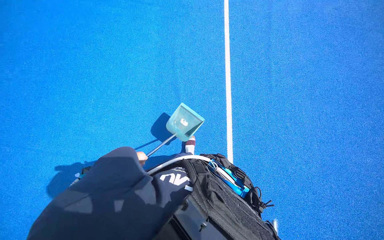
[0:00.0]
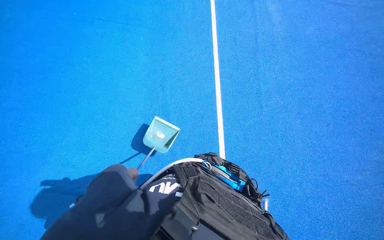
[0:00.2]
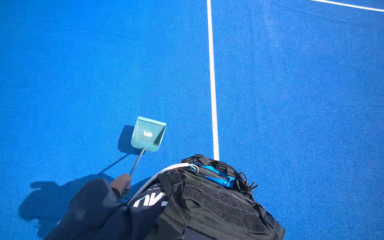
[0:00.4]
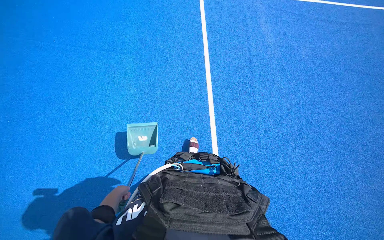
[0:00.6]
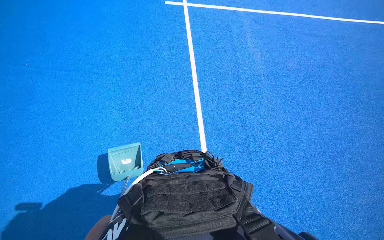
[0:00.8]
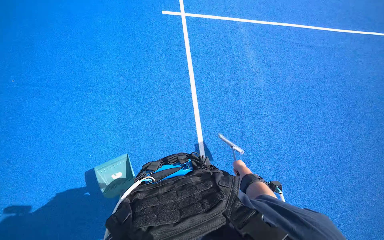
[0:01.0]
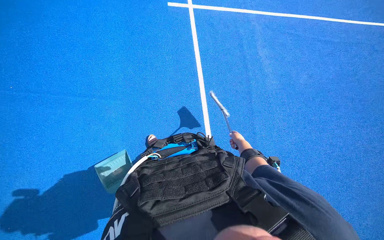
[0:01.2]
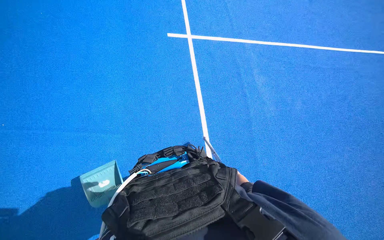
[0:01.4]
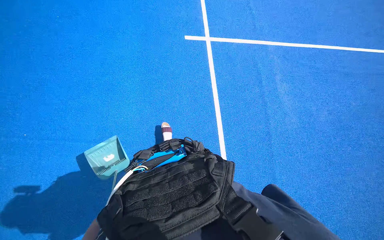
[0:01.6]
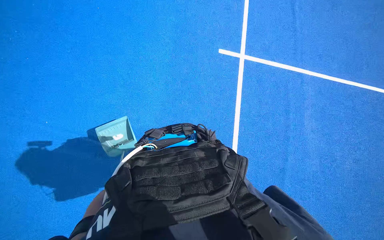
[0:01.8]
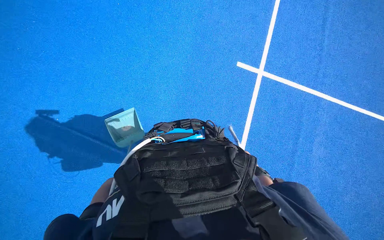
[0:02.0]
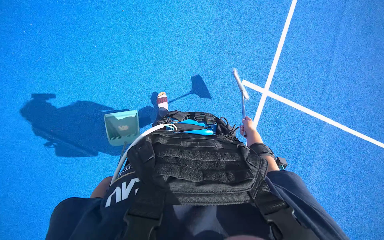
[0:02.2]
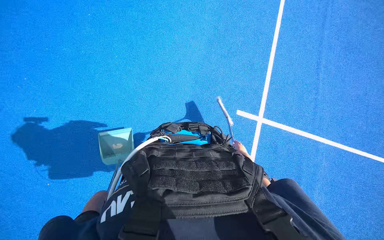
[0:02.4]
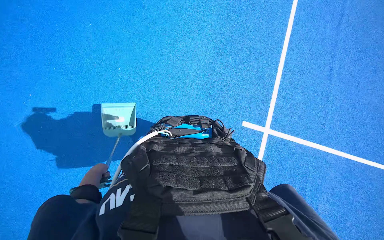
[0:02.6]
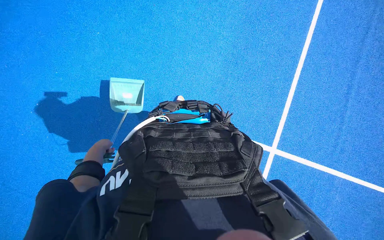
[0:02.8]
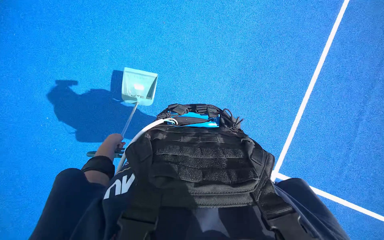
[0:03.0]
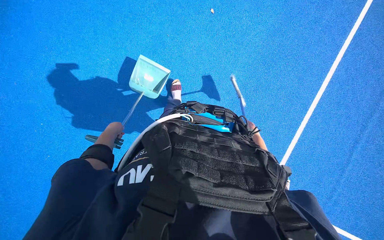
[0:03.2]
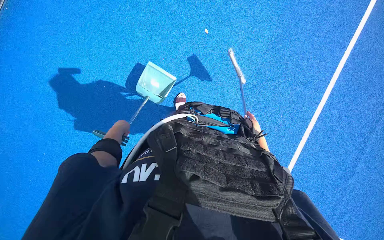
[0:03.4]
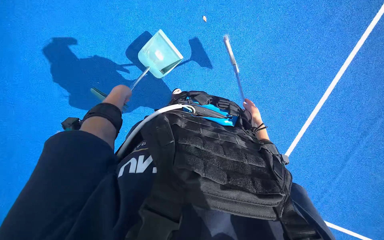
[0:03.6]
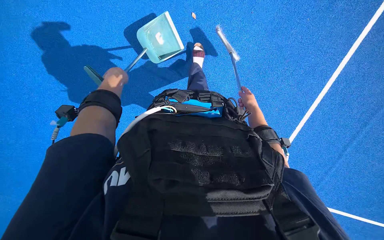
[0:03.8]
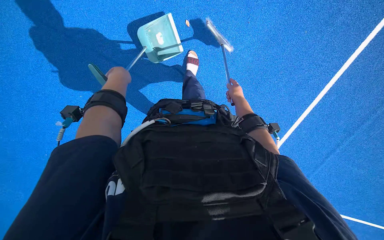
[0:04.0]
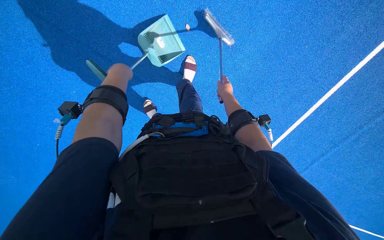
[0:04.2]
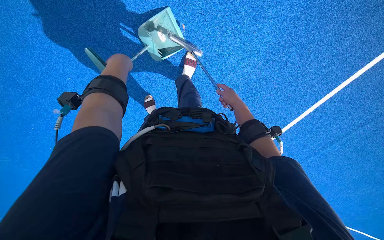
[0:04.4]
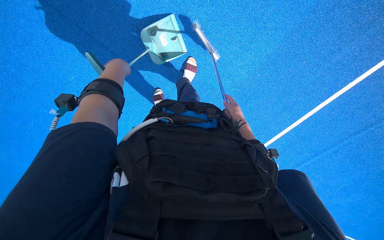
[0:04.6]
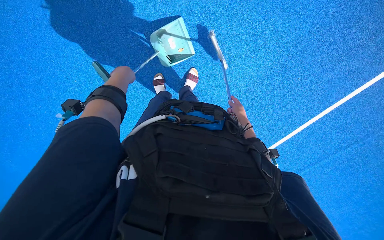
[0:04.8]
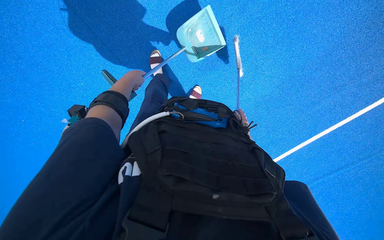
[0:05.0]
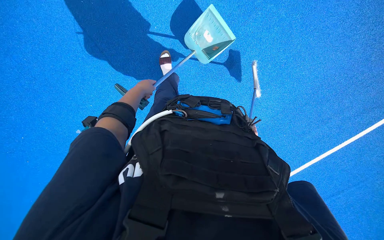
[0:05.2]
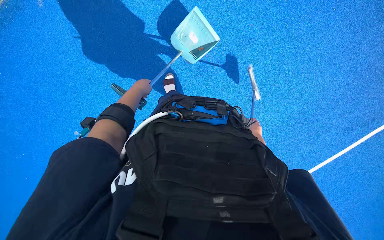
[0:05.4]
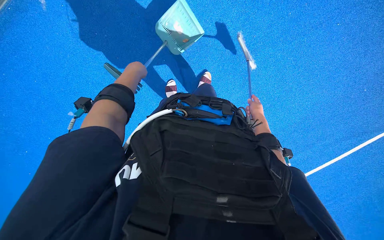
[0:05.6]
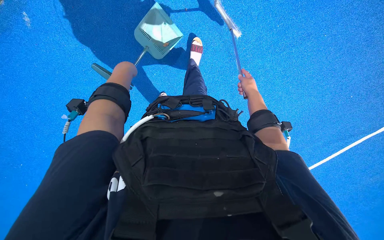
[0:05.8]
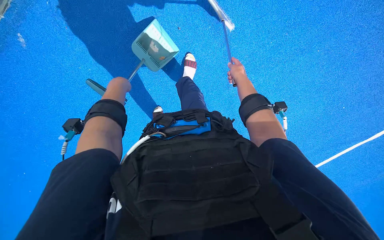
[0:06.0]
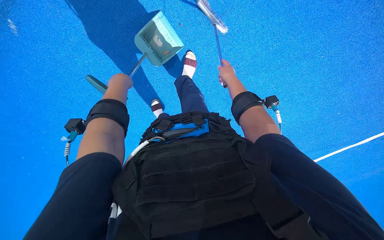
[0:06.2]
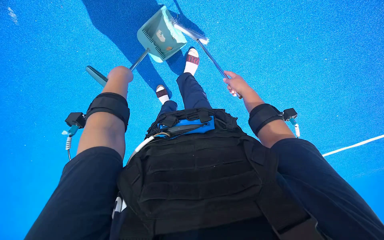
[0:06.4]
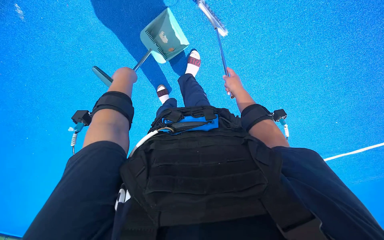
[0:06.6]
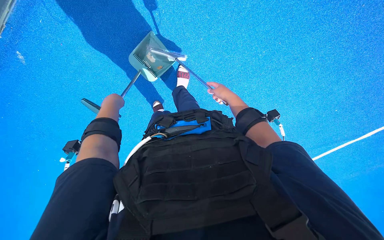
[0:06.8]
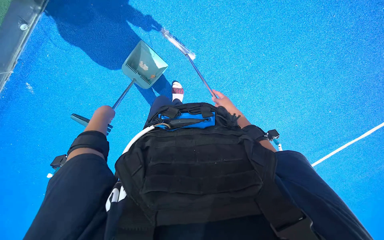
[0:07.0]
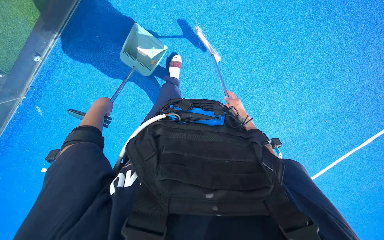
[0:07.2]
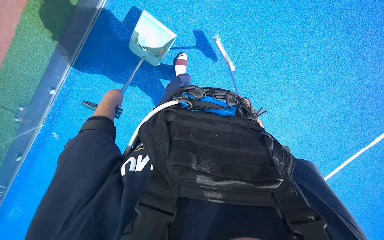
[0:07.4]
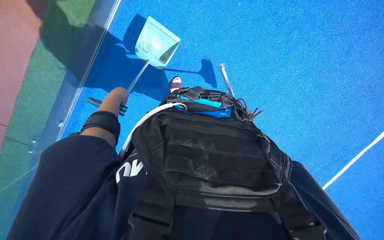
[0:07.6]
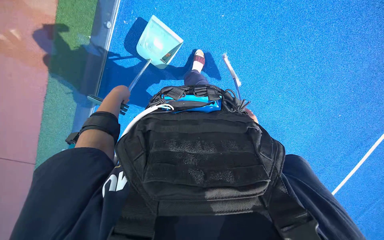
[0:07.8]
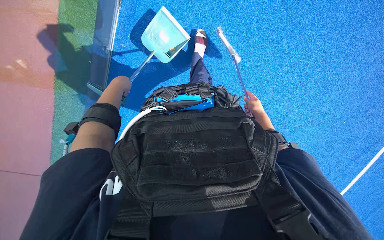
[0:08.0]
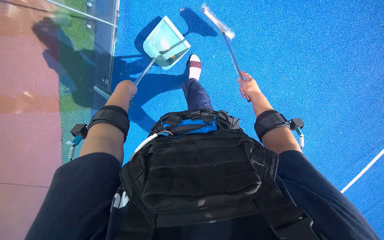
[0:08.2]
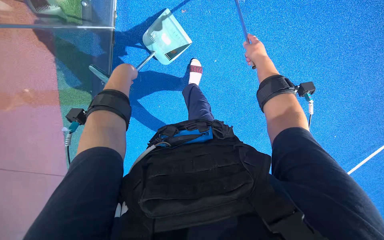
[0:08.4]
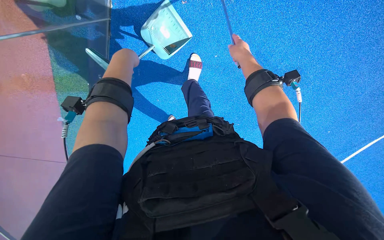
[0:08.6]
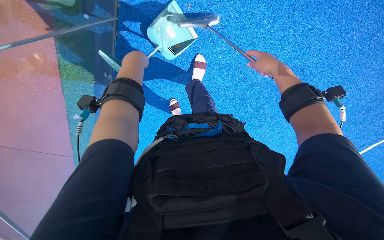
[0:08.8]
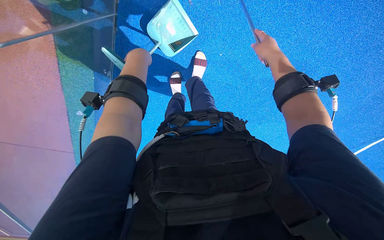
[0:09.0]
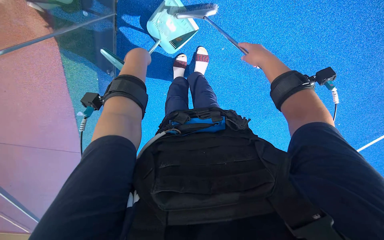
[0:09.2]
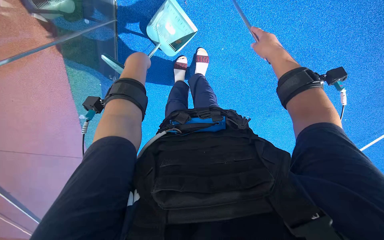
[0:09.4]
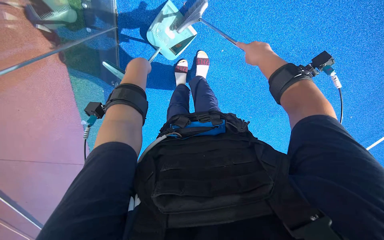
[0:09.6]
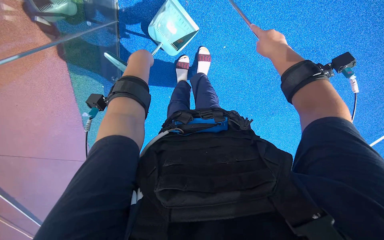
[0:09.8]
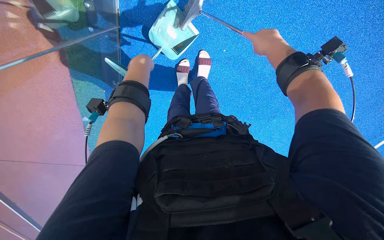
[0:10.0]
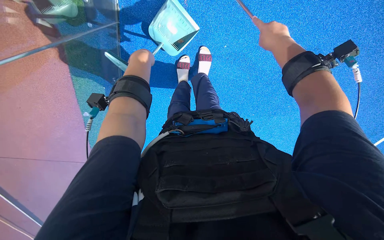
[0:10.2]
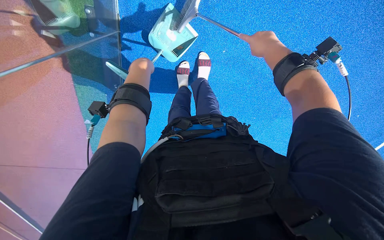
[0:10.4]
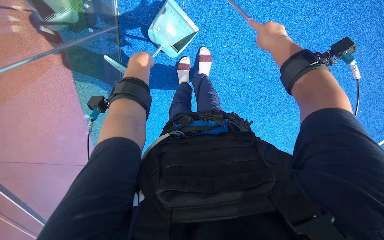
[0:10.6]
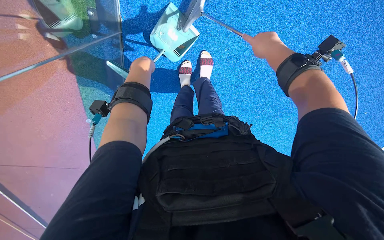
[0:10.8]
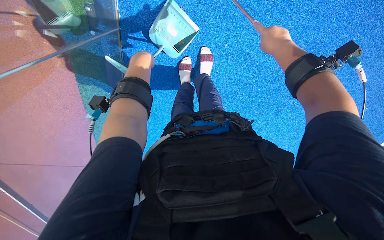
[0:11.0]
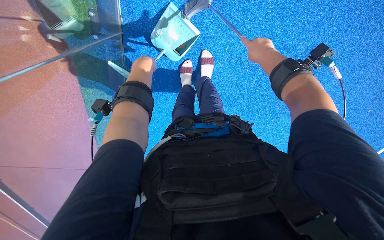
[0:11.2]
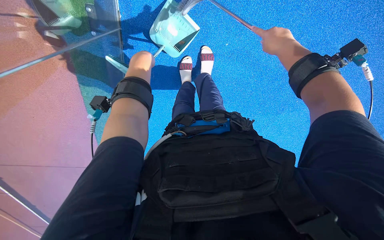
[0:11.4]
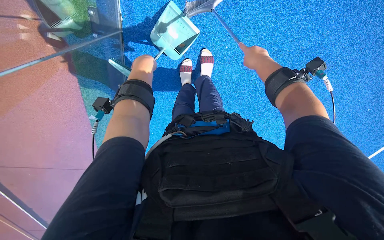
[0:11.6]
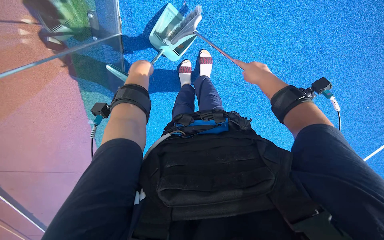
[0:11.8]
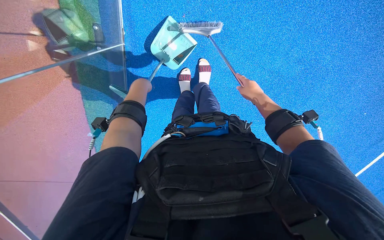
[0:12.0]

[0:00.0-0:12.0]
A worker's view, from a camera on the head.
Job: sweeping floor.
The whole recording: Sweeping and collecting debris from court. The worker sweeps and collects debris from the court using a broom and dustpan.
0:01.6 to 0:03.0: The right hand heads up the picture and farther from the camera, covering about 35 cm.
0:03.0 to 0:04.4: The left hand goes some 25 cm up the picture, while the right hand heads up the picture, nearer to the camera and to the left, covering about 30 cm.
0:04.4 to 0:06.0: The camera is carried about 50 cm. The view tilts approximately 15 degrees upward.
0:06.0 to 0:07.6: The view tilts some 15 degrees upward. The right hand shifts about 25 cm to the right.
0:07.6 to 0:09.0: The left hand heads up the picture and to the right, covering about 20 cm. The right hand goes some 30 cm nearer to the camera and up the picture.
0:10.4 to 0:12.0: The right hand travels down the picture by about 15 cm.

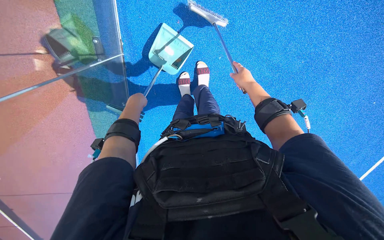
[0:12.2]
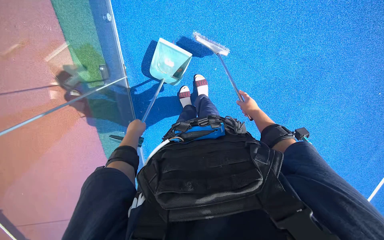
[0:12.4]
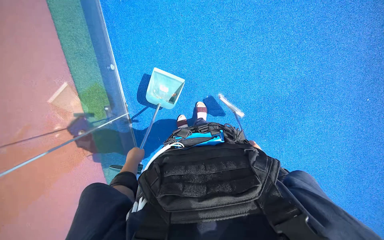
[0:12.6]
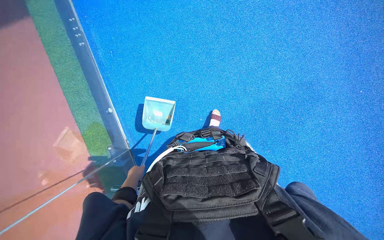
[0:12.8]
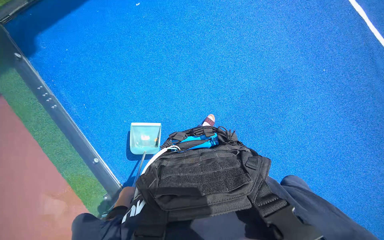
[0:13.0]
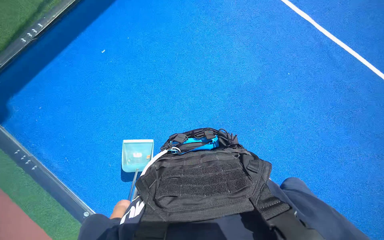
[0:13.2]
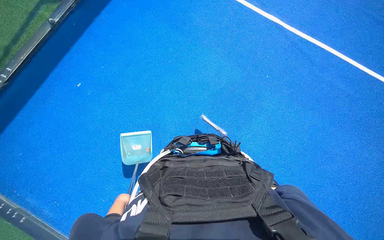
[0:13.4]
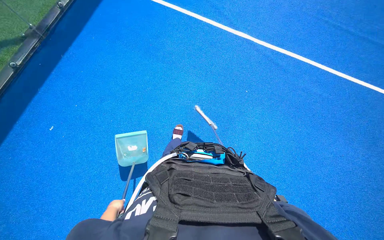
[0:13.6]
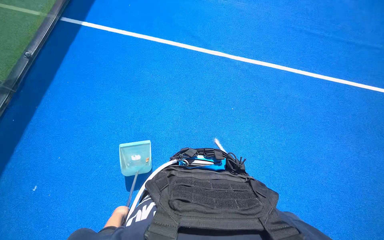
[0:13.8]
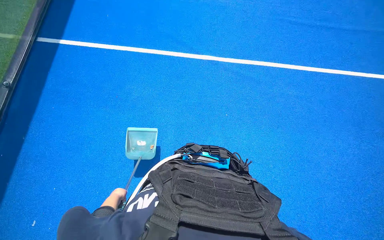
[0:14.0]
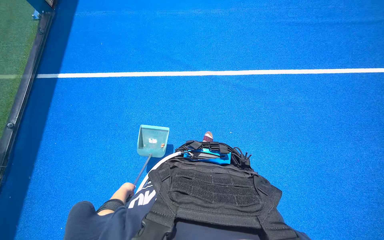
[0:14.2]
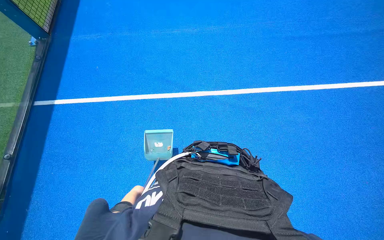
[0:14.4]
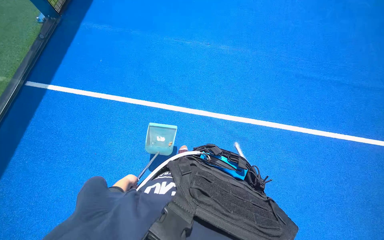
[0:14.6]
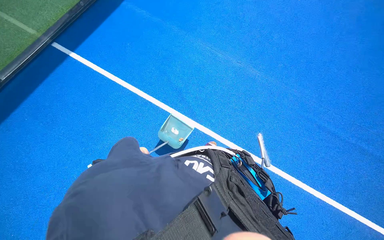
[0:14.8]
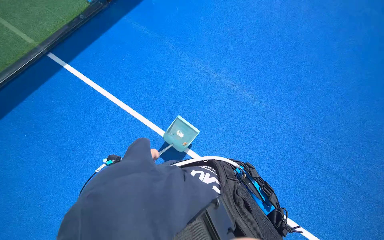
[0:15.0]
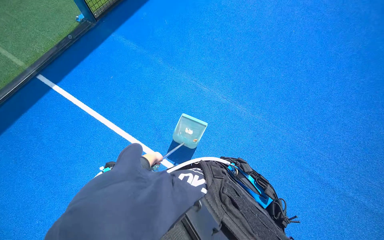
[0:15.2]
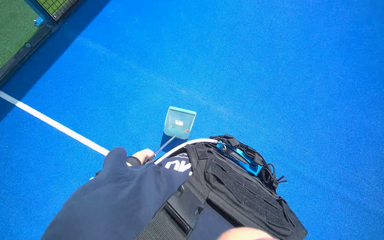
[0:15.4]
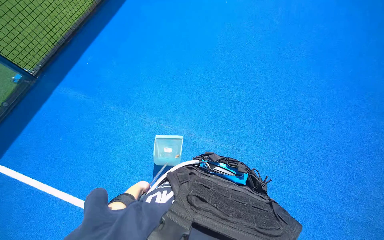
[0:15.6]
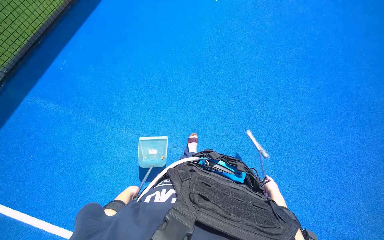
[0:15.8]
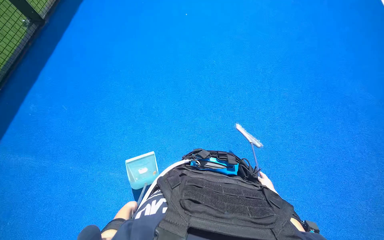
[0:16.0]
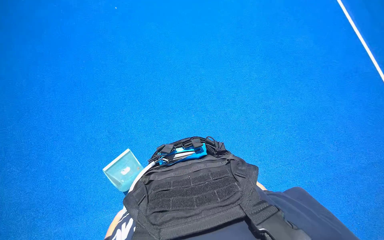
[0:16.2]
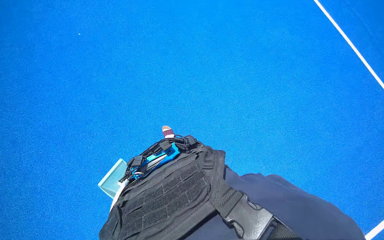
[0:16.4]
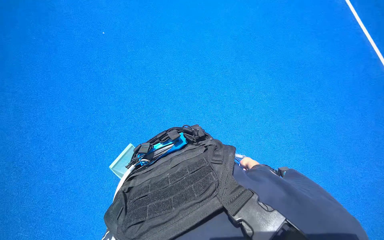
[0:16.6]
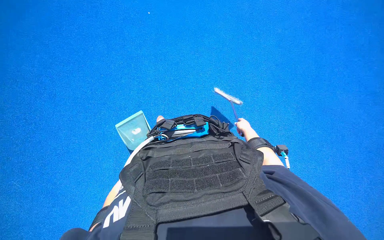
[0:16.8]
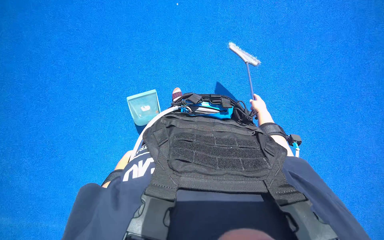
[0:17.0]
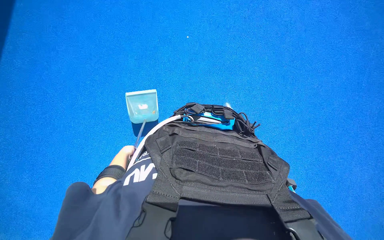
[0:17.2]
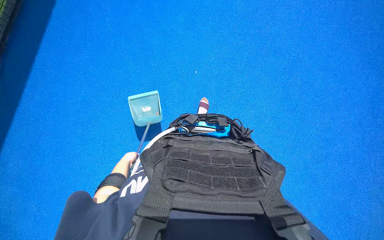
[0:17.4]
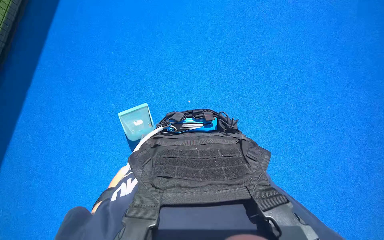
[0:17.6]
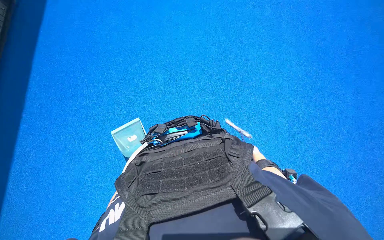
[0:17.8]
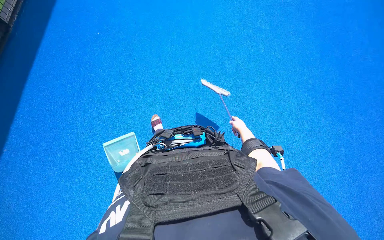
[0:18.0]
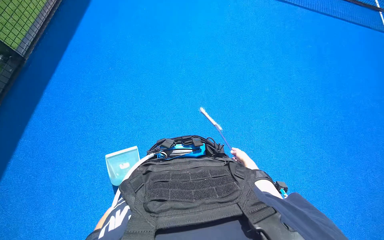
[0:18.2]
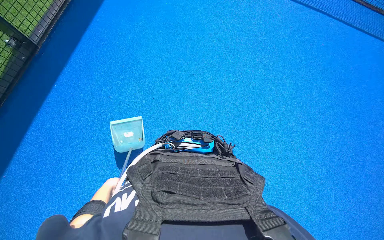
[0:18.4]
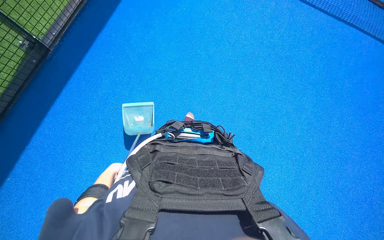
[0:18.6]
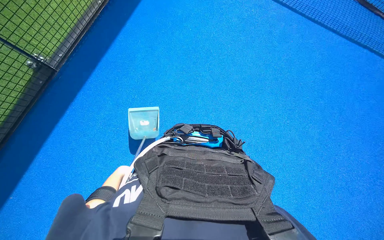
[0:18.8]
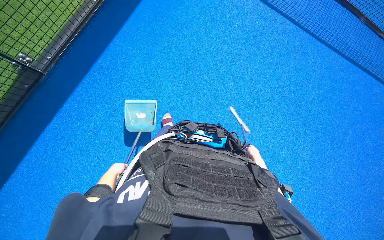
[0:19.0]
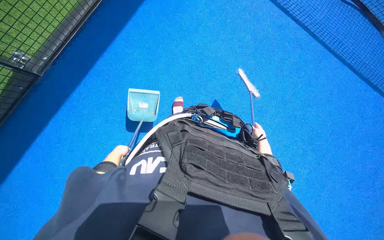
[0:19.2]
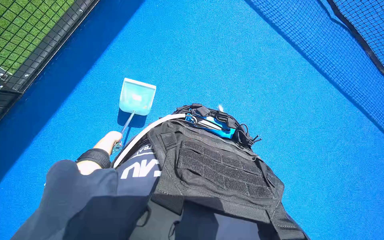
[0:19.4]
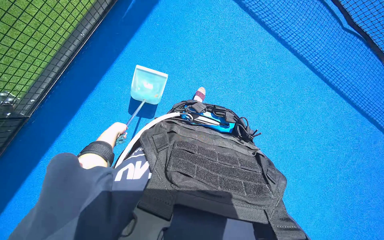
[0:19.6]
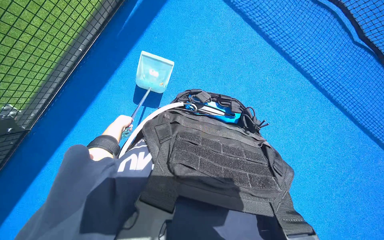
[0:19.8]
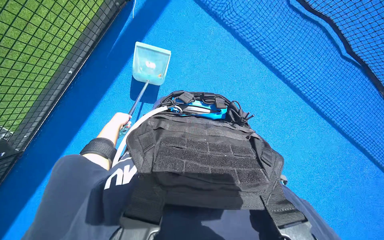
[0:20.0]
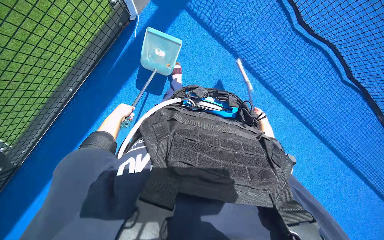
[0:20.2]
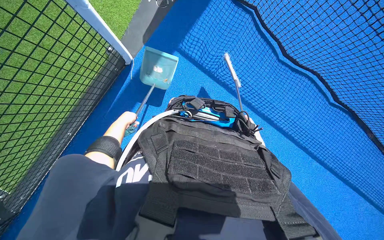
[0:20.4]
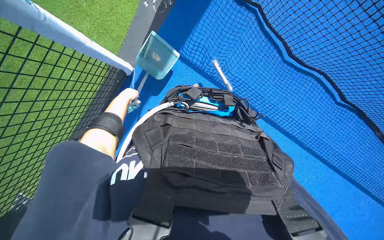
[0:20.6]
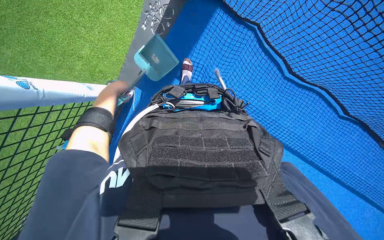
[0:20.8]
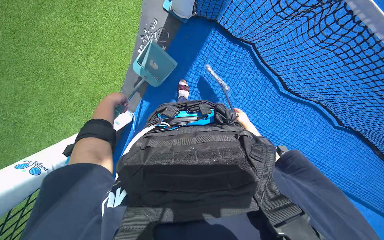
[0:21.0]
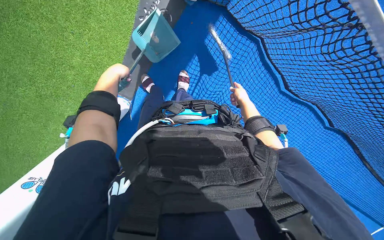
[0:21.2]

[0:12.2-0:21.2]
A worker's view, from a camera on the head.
Job: sweeping floor.
The whole recording: Sweeping and collecting debris from court. The worker sweeps and collects debris from the court using a broom and dustpan.
0:12.2 to 0:13.8: The camera travels approximately 40 cm. The camera pitches upward, by approximately 35 degrees. The scene rotates counterclockwise by approximately 45 degrees.
0:13.8 to 0:15.2: The scene rotates clockwise by approximately 35 degrees.
0:16.6 to 0:18.2: The view tips upward by roughly 20 degrees.
0:19.8 to 0:21.2: The left hand travels nearer to the camera and up the picture by roughly 30 cm.
